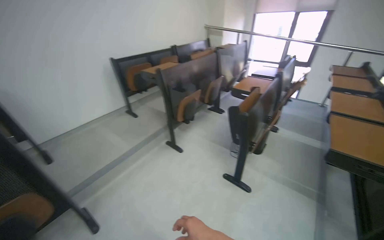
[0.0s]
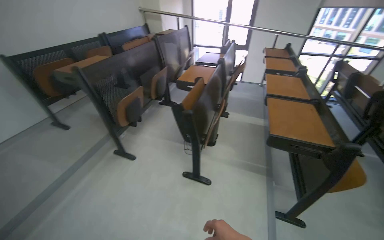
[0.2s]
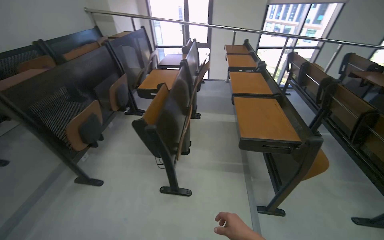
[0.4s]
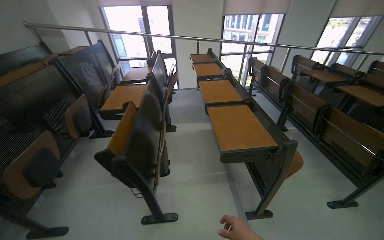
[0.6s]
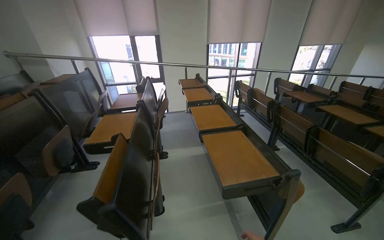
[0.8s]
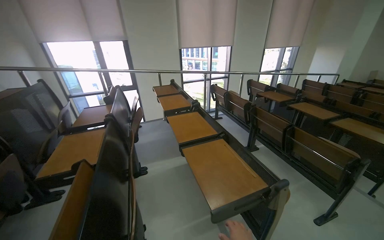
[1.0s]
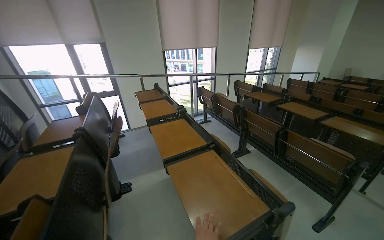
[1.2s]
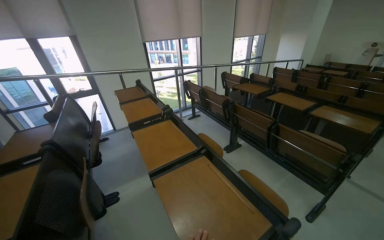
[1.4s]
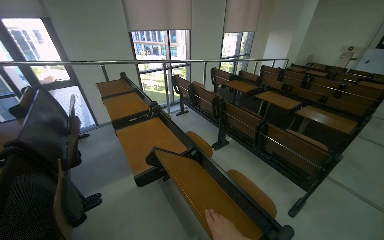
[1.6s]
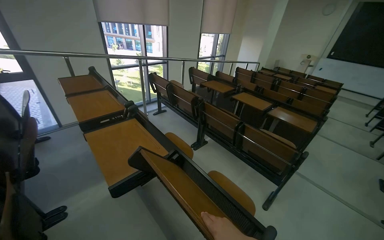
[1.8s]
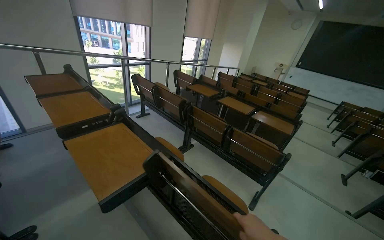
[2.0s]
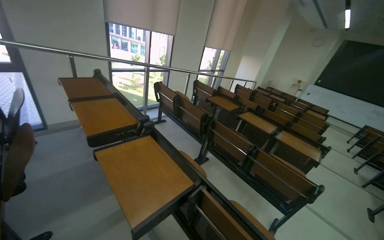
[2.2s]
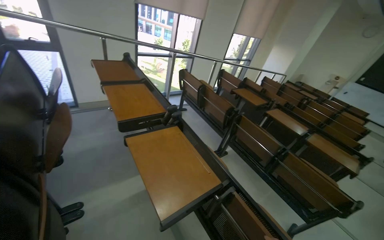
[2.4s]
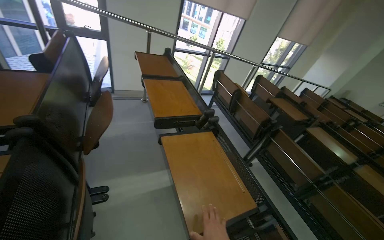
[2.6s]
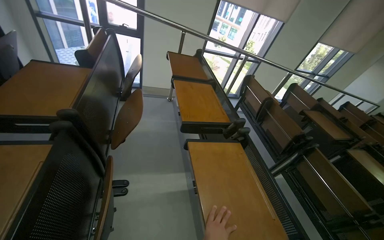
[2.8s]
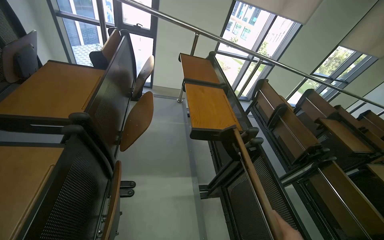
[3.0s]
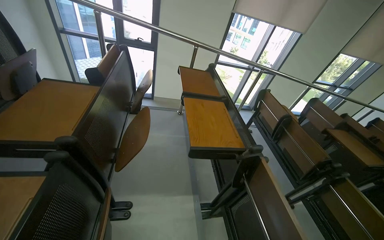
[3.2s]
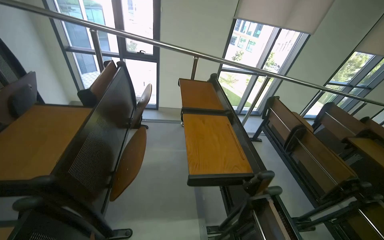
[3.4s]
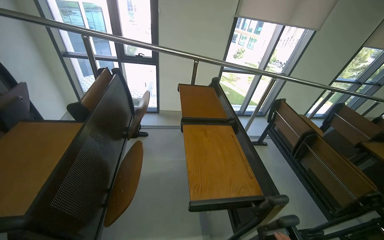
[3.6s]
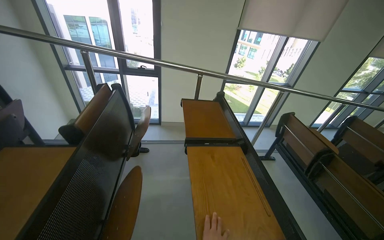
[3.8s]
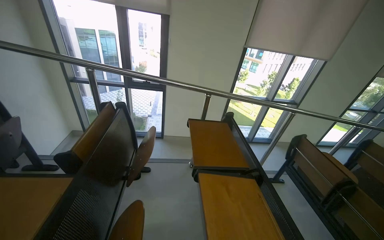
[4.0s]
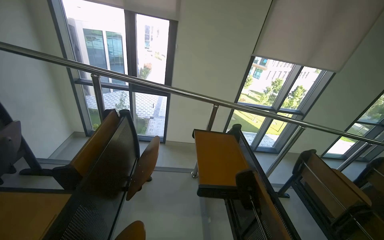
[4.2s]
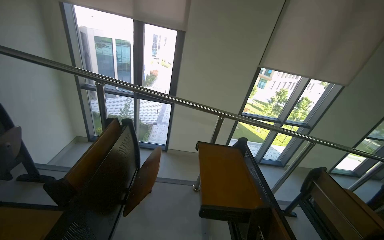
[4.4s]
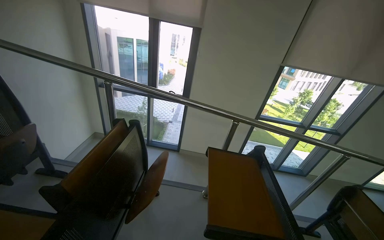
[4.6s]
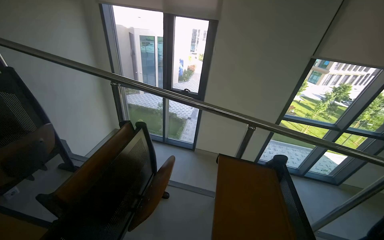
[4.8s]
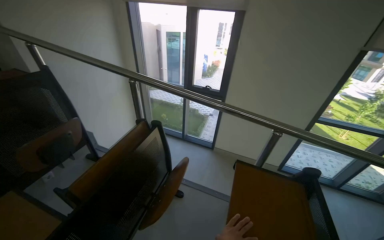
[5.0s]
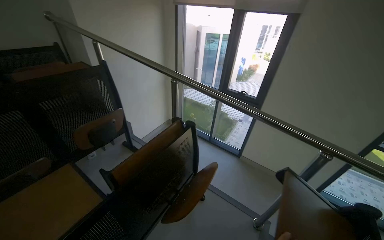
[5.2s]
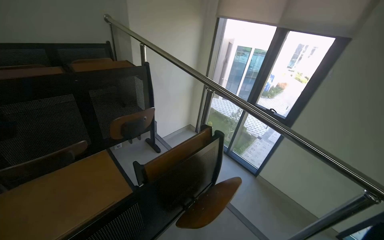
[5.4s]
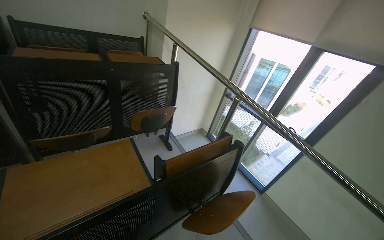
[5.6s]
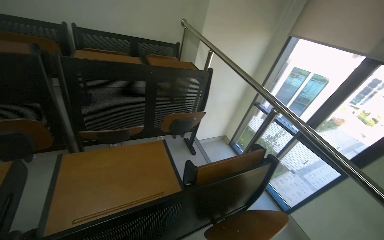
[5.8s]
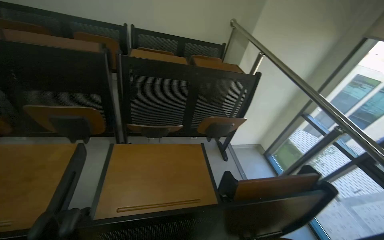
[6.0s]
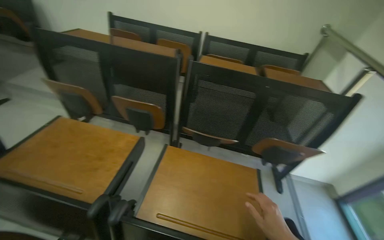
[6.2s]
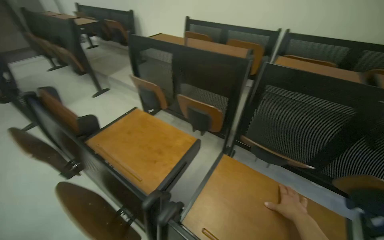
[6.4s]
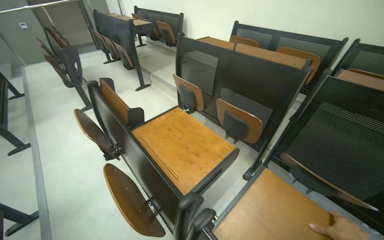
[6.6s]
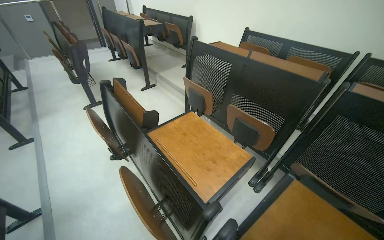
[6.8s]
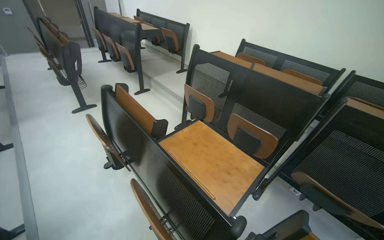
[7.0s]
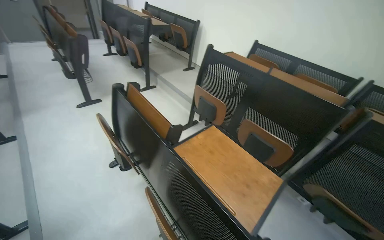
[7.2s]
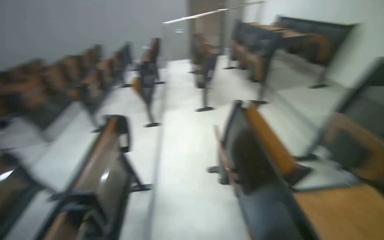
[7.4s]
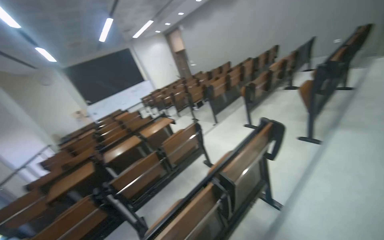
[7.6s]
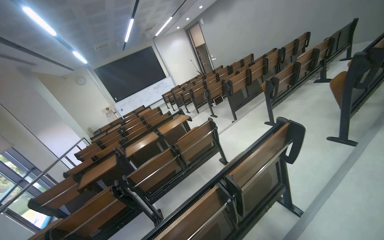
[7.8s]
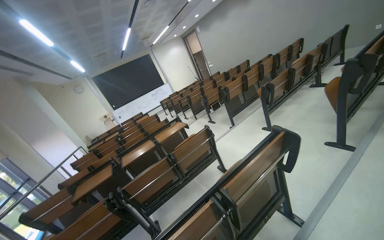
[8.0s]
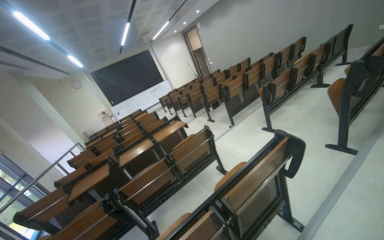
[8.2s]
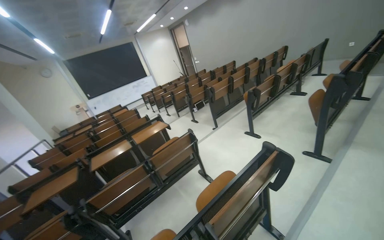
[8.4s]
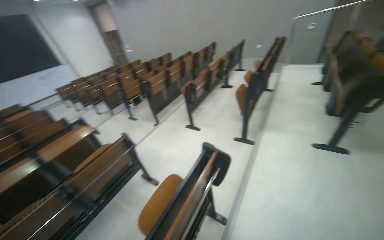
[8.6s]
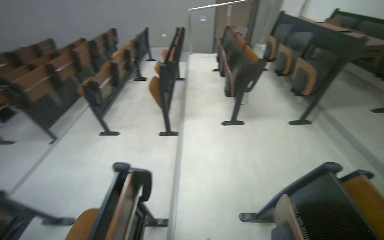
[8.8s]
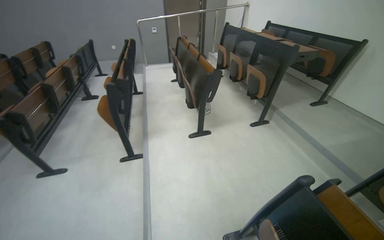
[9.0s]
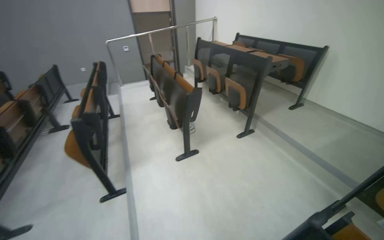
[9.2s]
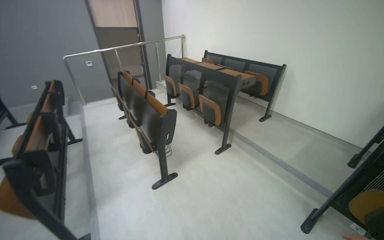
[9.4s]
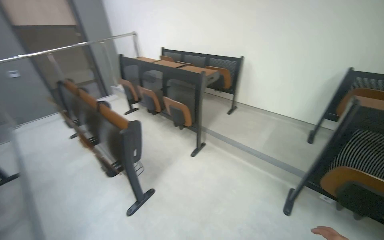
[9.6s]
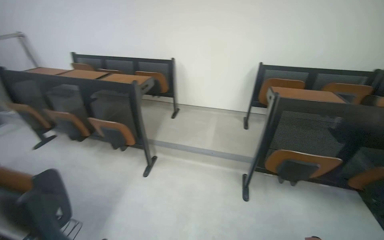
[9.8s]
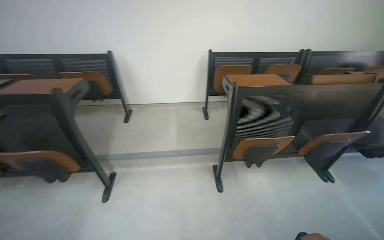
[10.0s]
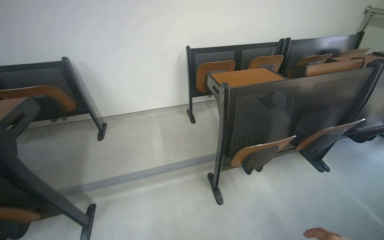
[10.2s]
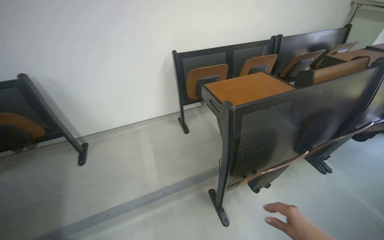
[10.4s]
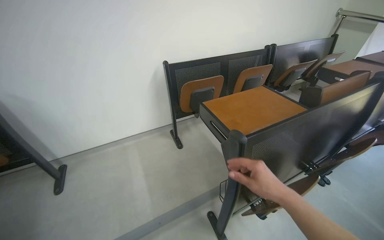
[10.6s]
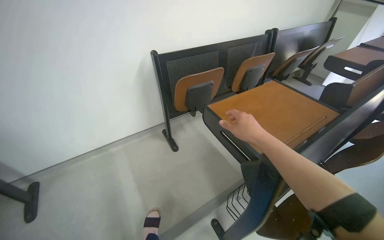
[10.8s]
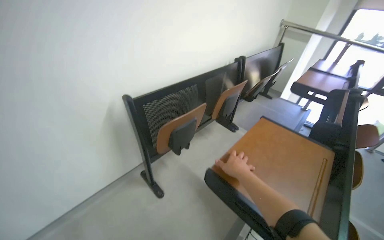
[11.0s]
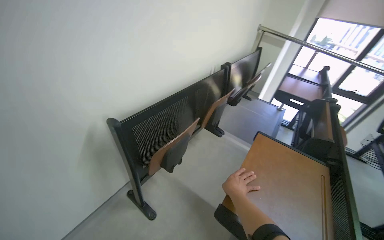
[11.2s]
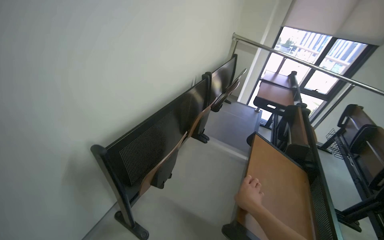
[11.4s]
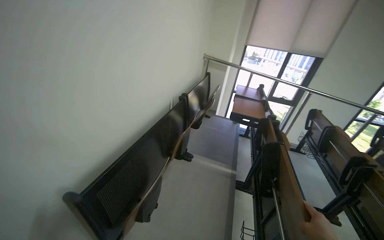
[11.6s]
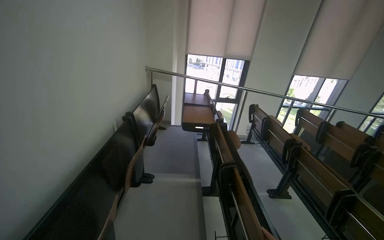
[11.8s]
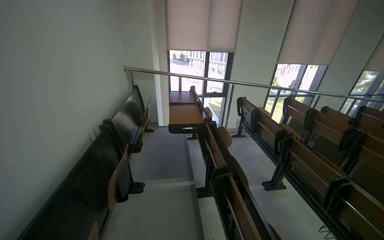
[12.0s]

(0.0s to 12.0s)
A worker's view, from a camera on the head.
Job: organizing items.
The whole recording: Folding down lecture hall desks. The worker continues walking through the lecture hall, folding down the desks.
0.0s - 1.6s: The camera travels roughly 1 m. The head turns to the right by roughly 75 degrees.
1.6s - 3.0s: The camera is carried approximately 70 cm. The wearer's head swings approximately 30 degrees to the left.
3.0s - 4.4s: The camera travels some 70 cm. The camera pitches upward, by about 15 degrees.
4.4s - 6.0s: The head turns to the left by about 80 degrees.
6.0s - 7.6s: The camera travels some 60 cm. The head turns to the left by roughly 155 degrees.
7.6s - 9.0s: The wearer moves roughly 60 cm. The head turns to the right by some 70 degrees.
9.0s - 10.4s: The camera travels some 1 m. The wearer looks some 95 degrees further to the right.
10.4s - 12.0s: The camera travels approximately 90 cm. The head turns to the right by approximately 80 degrees.

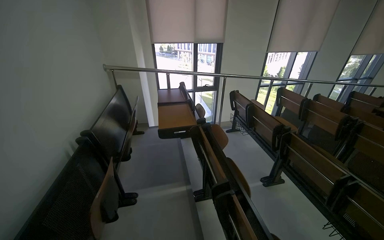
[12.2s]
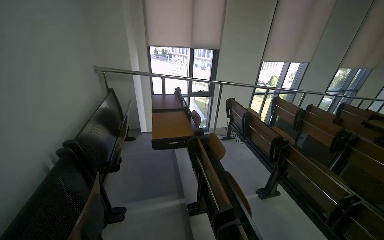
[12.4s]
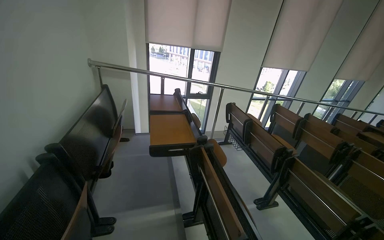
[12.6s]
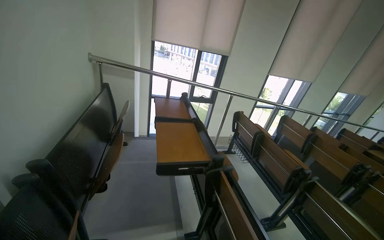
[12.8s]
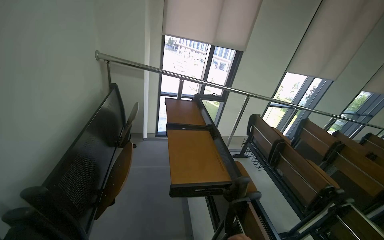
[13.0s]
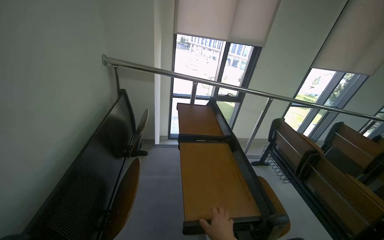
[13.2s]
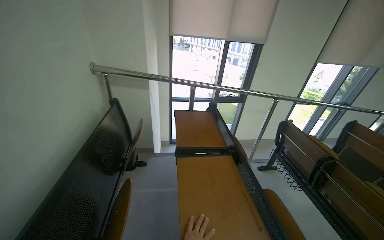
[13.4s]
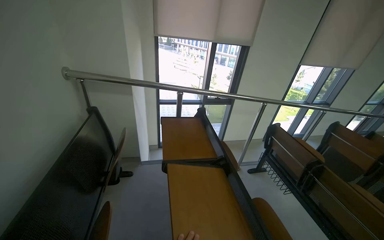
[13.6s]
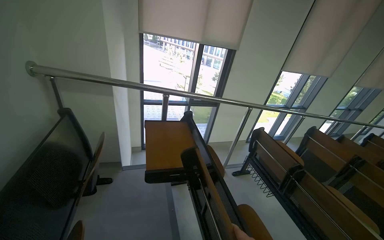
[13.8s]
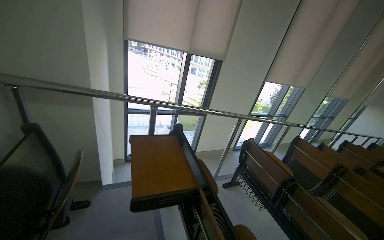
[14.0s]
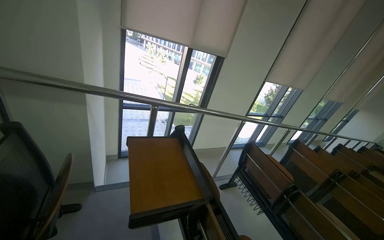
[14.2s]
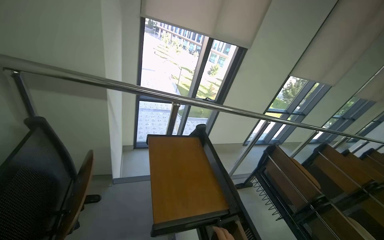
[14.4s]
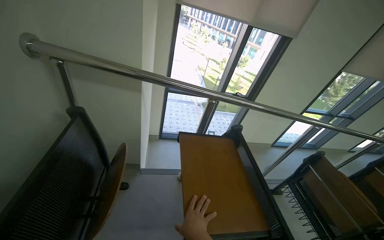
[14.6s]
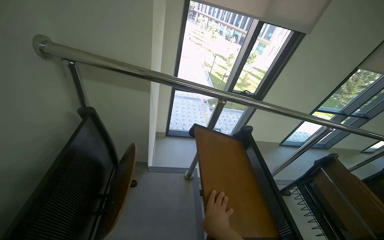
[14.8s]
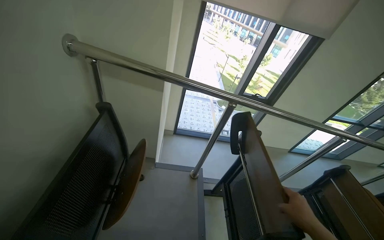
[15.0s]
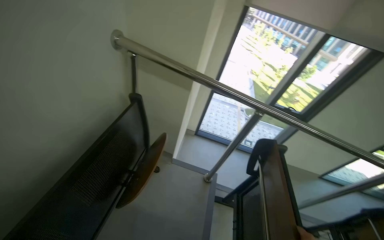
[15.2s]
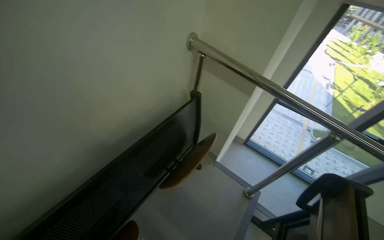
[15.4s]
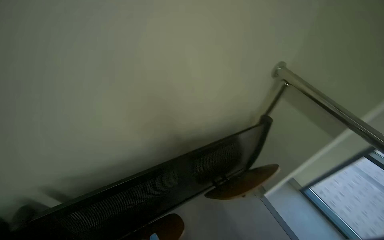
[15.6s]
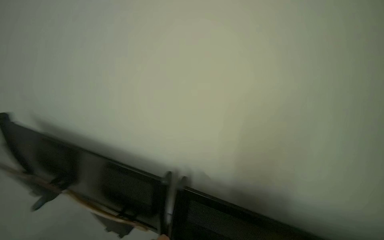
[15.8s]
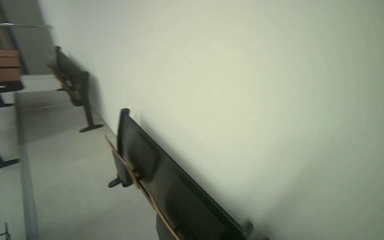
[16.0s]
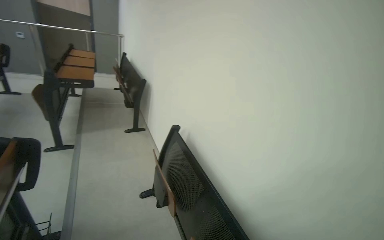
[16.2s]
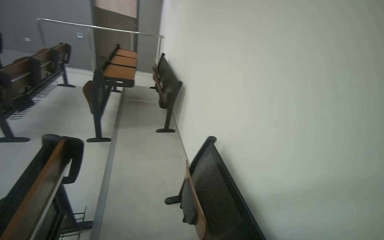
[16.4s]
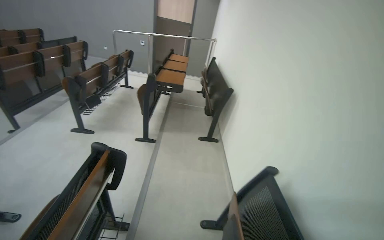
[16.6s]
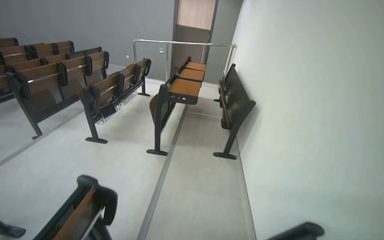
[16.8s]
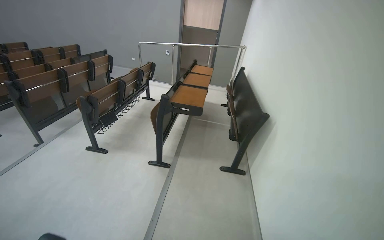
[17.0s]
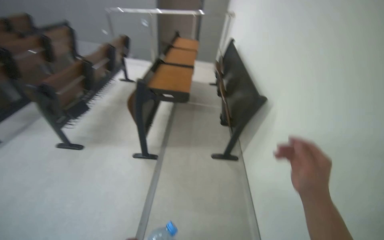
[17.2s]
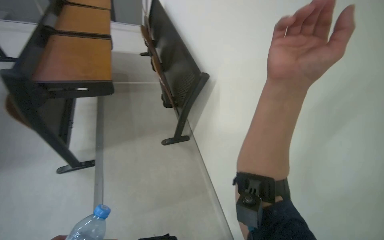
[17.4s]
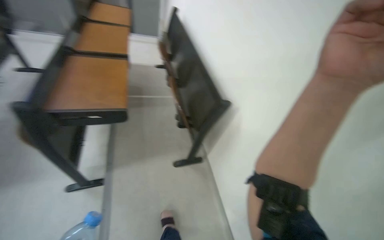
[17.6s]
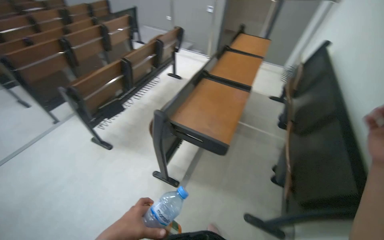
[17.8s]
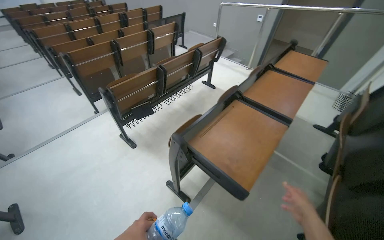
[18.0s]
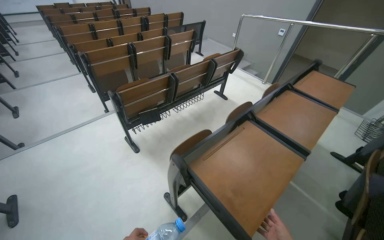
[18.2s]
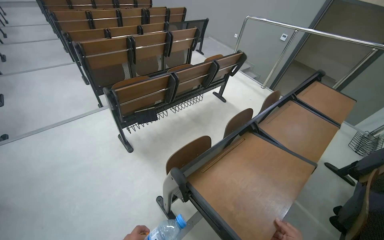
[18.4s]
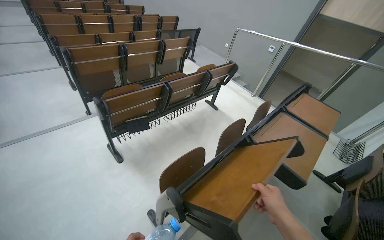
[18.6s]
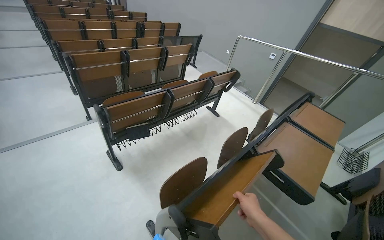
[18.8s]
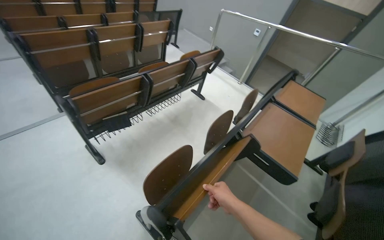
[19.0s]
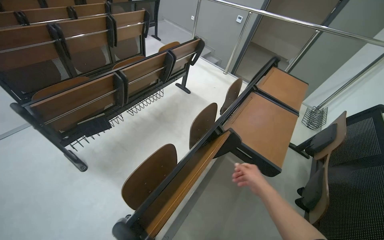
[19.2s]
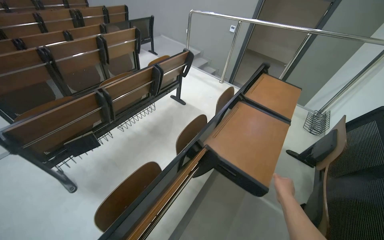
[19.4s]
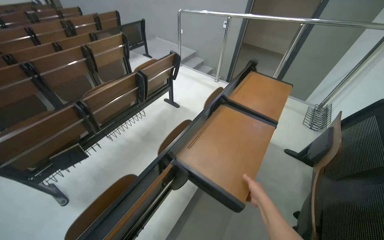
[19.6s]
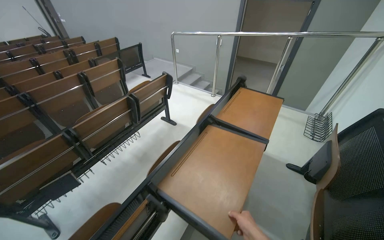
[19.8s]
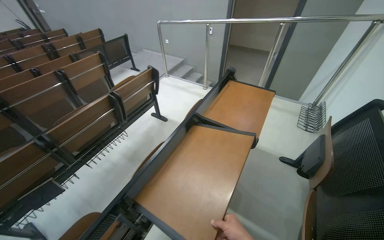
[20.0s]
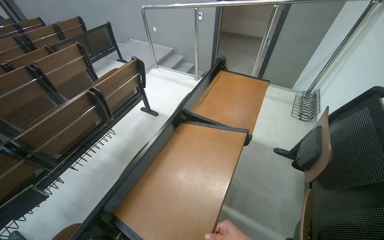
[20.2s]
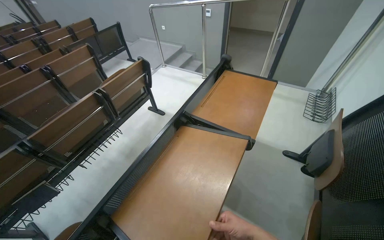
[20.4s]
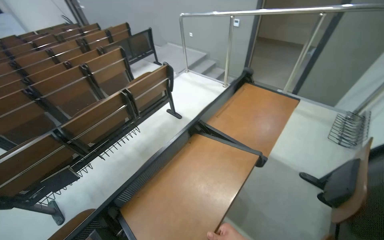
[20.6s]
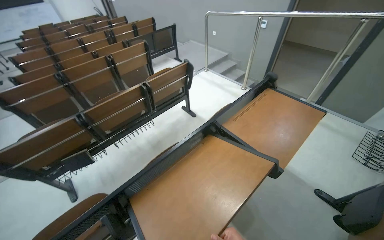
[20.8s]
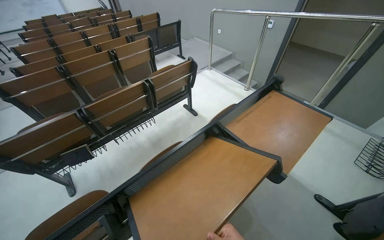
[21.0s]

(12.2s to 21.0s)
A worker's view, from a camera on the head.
Job: organizing items.
The whole recording: Folding down lecture hall desks. The worker continues walking through the lecture hall, folding down the desks.
12.2s - 13.6s: The wearer moves about 1 m.
13.6s - 15.2s: The camera travels about 50 cm. The head rotates approximately 25 degrees to the left.
15.2s - 16.6s: The head travels some 80 cm. The wearer's head swings roughly 130 degrees to the left. The view tilts roughly 25 degrees upward.
16.6s - 18.0s: The camera is carried some 1.5 m. The wearer looks approximately 40 degrees further to the left.
18.0s - 19.6s: The head travels roughly 60 cm.
